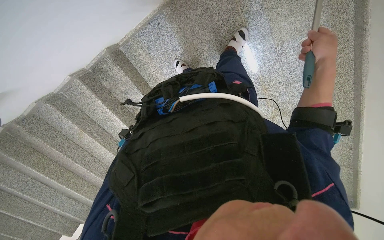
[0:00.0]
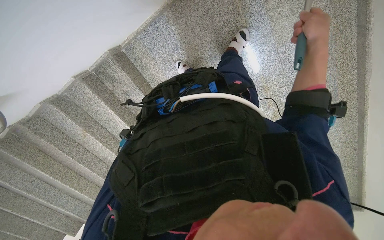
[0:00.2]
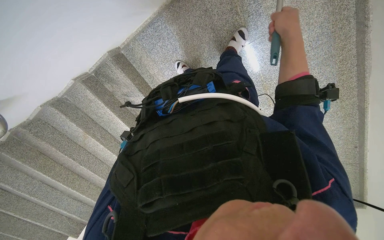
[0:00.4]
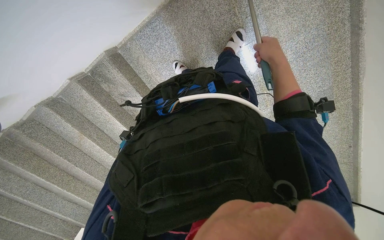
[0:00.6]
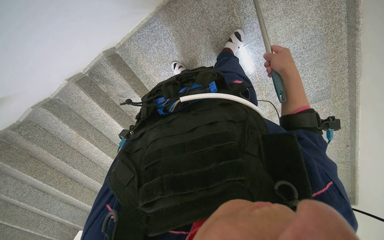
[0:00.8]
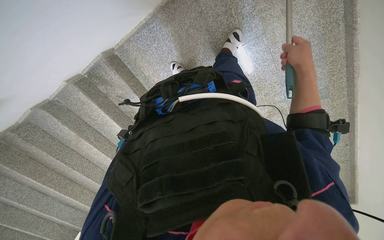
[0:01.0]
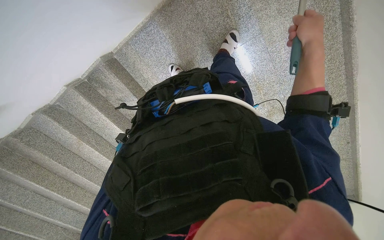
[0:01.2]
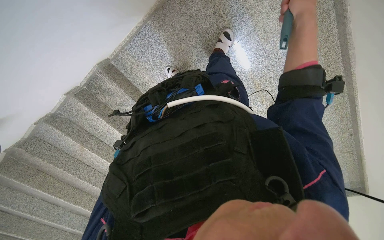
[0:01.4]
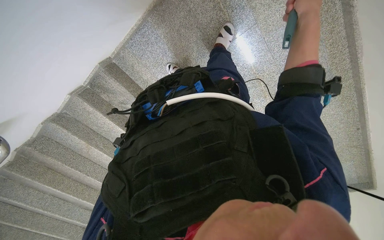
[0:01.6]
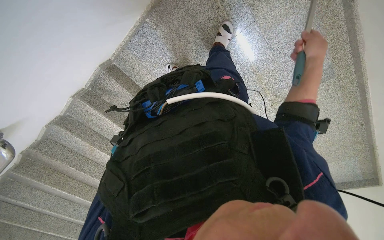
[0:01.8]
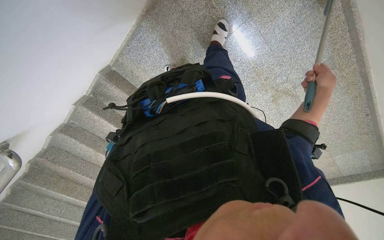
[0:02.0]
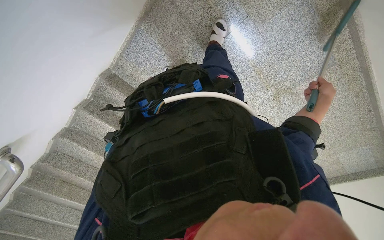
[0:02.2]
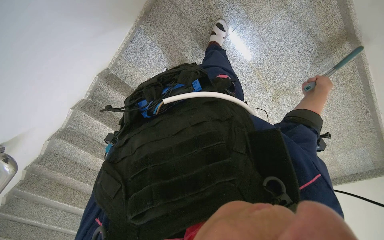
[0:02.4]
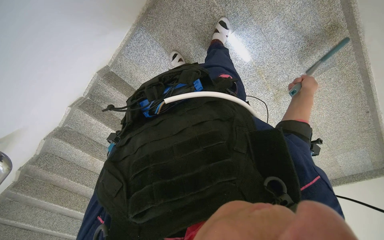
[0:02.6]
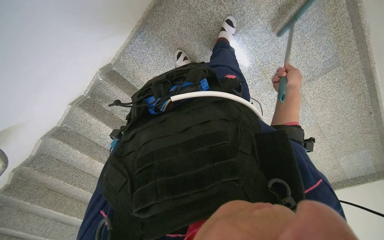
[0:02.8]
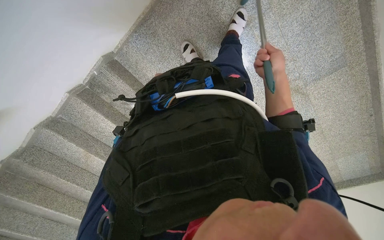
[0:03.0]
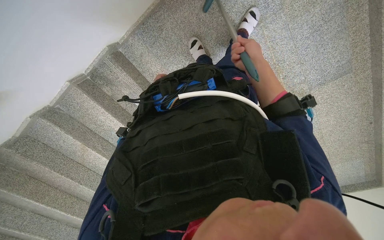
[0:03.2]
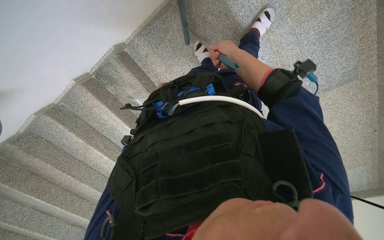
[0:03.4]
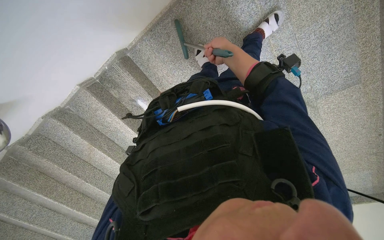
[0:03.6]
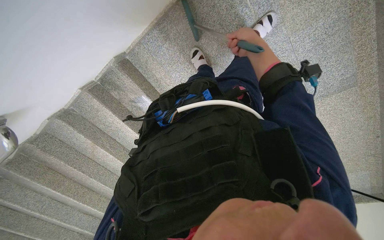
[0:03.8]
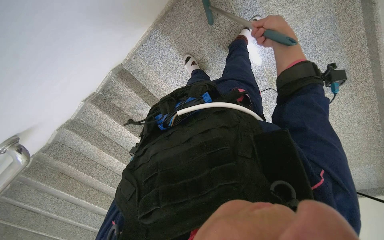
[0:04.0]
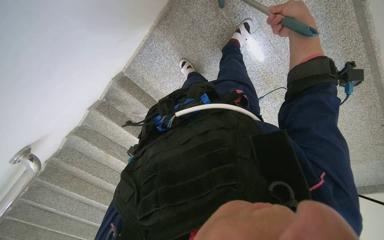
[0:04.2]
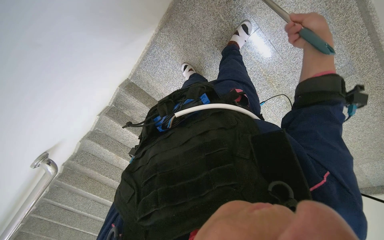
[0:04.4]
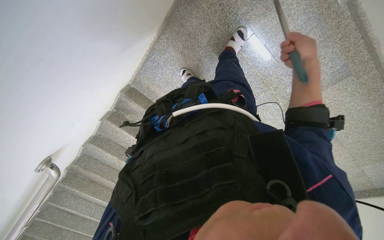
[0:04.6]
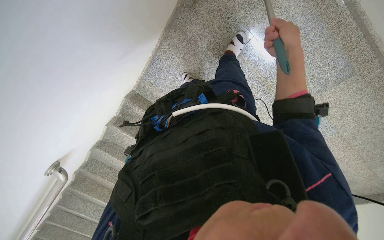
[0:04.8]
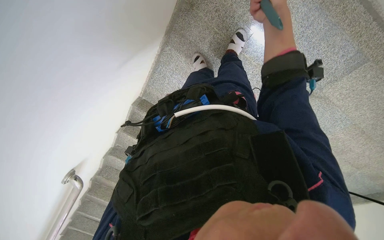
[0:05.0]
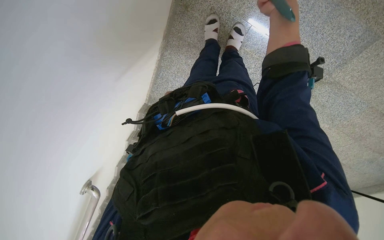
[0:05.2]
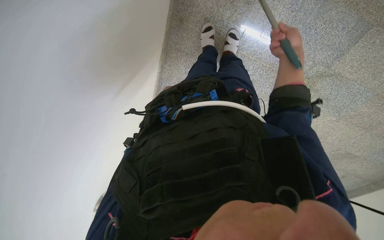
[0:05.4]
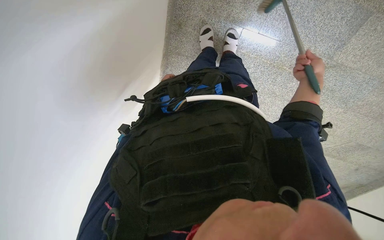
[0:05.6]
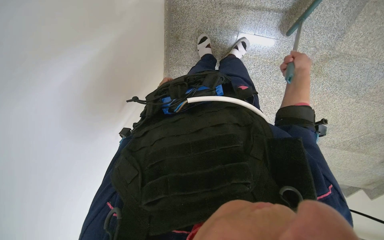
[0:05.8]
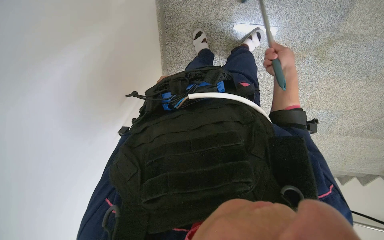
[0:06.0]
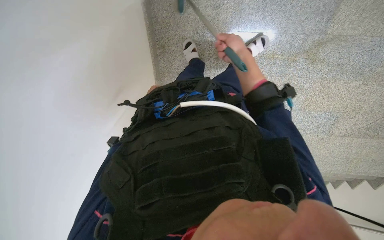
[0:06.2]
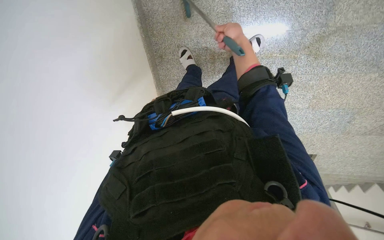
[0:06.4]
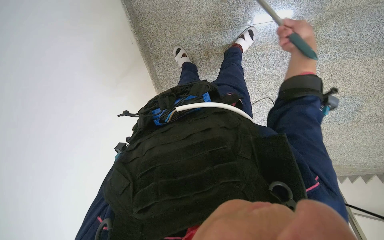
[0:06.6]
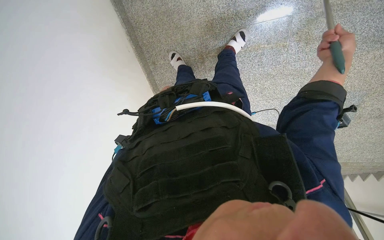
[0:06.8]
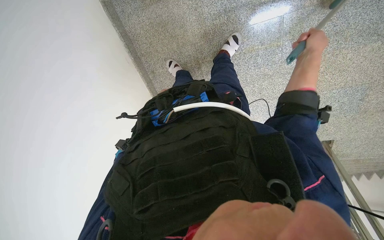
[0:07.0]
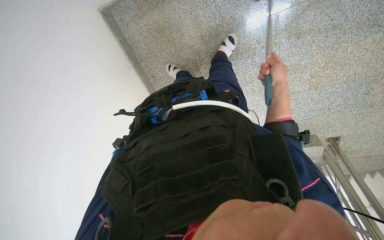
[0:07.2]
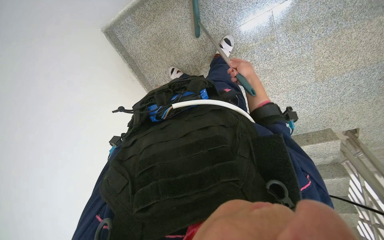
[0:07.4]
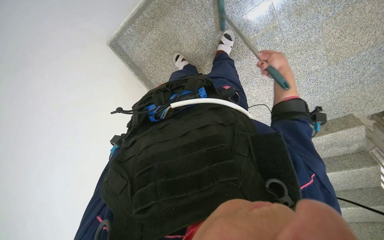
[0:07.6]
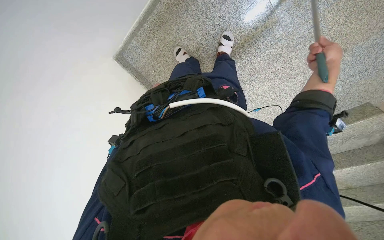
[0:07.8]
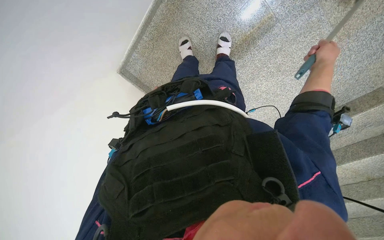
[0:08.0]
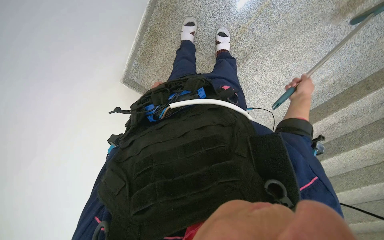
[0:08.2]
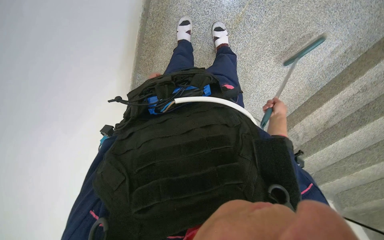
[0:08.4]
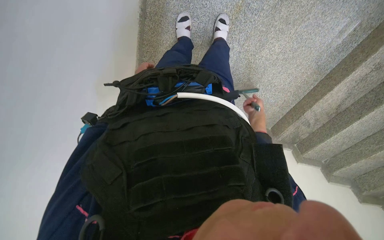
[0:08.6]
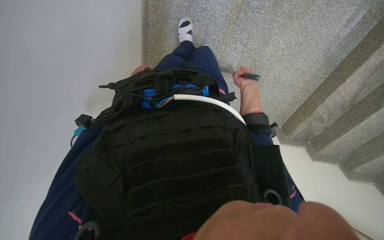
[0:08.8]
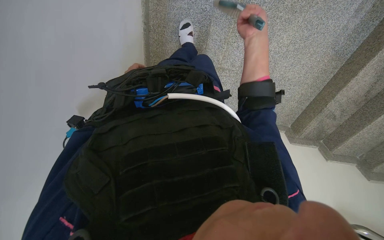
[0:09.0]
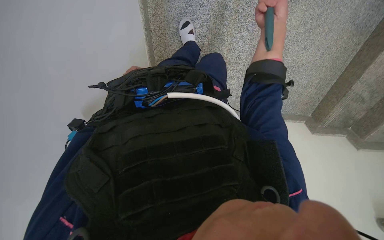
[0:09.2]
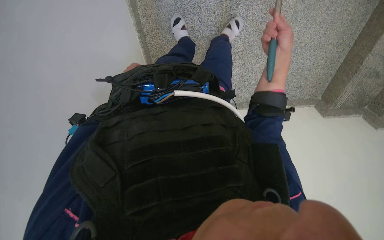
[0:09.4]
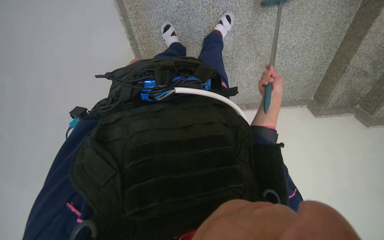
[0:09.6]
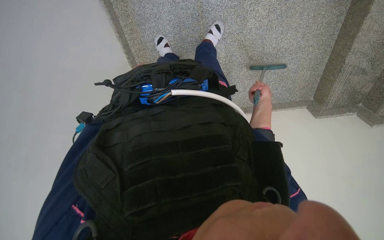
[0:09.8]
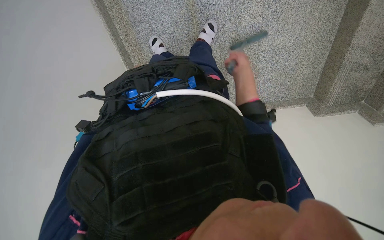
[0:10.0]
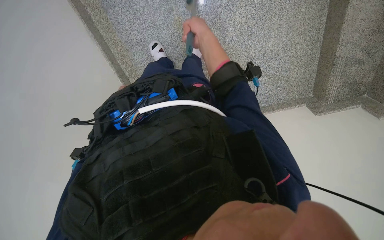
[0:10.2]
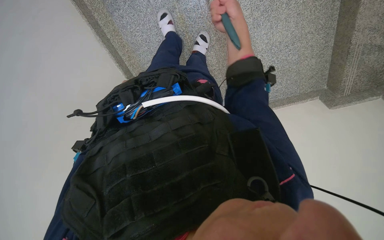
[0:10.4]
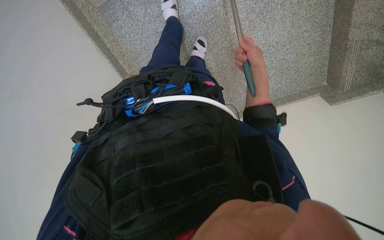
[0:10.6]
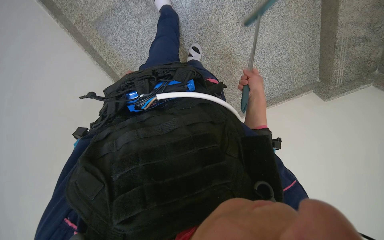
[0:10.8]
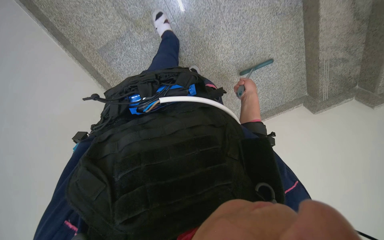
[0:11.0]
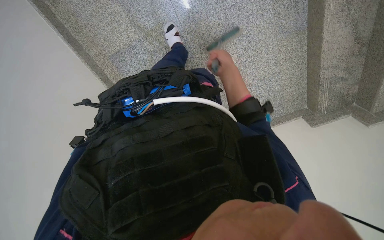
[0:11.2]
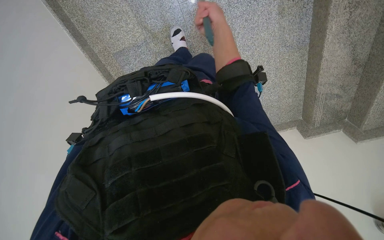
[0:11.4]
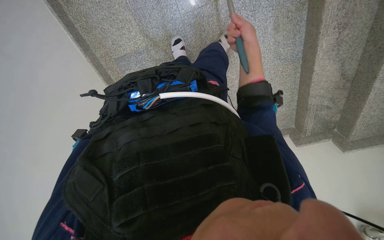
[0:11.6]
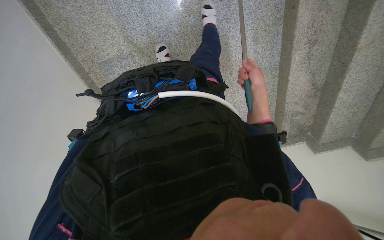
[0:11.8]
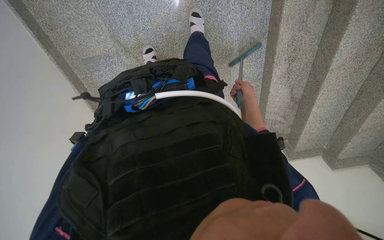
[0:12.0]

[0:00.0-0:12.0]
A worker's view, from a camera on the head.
Job: sweeping floor.
The whole recording: Sweeping stairs with broom. The worker sweeps the stairs with a long-handled broom.
0:01.6 to 0:03.0: The right hand is displaced farther from the camera and down the picture by some 30 cm, and moves approximately 25 cm to the right and comes back.
0:03.0 to 0:04.4: The right hand is displaced nearer to the camera and up the picture by about 30 cm, and travels to the left and back again, some 20 cm each way.
0:04.4 to 0:06.0: The camera sweeps to the left, by roughly 20 degrees. Everything in view rotates approximately 30 degrees counterclockwise. The right hand shifts approximately 15 cm farther from the camera, and moves some 5 cm to the left and comes back.
0:06.0 to 0:07.6: The camera is carried to the right, roughly 60 cm. The view pans to the left by some 30 degrees. Everything in view rotates approximately 25 degrees counterclockwise.
0:07.6 to 0:09.0: The camera is aimed about 20 degrees further to the left. Everything in view rotates some 40 degrees counterclockwise. The right hand shifts roughly 10 cm to the left.
0:09.0 to 0:10.4: The wearer moves to the right, approximately 40 cm. The camera sweeps to the left, by about 25 degrees.
0:10.4 to 0:12.0: The head travels approximately 50 cm.

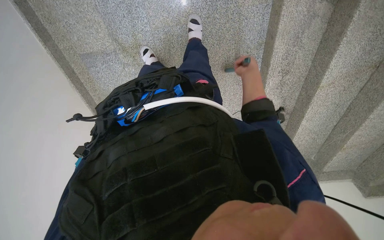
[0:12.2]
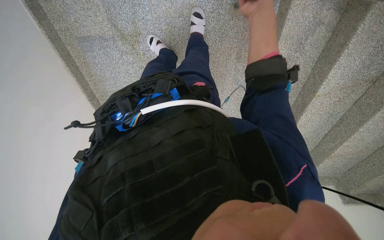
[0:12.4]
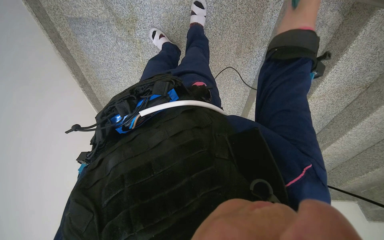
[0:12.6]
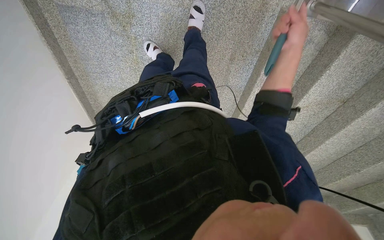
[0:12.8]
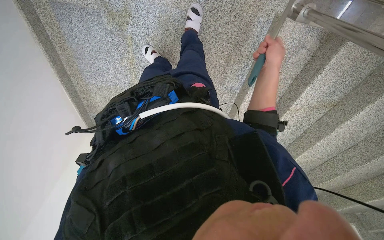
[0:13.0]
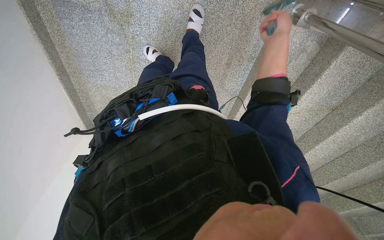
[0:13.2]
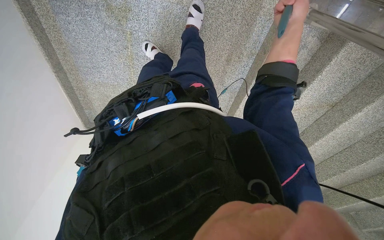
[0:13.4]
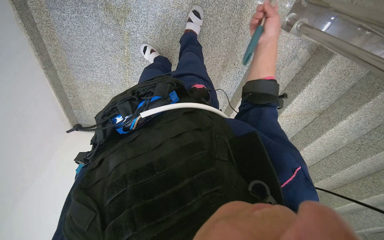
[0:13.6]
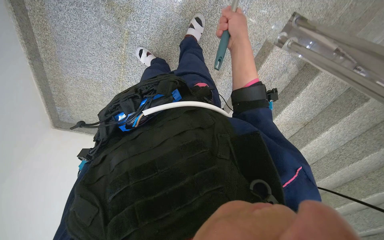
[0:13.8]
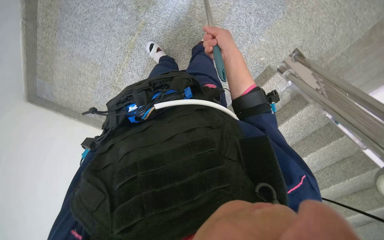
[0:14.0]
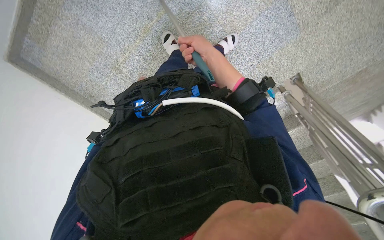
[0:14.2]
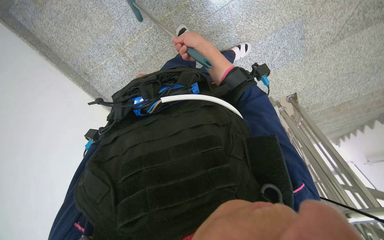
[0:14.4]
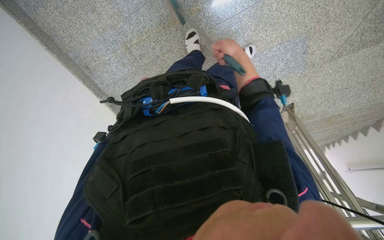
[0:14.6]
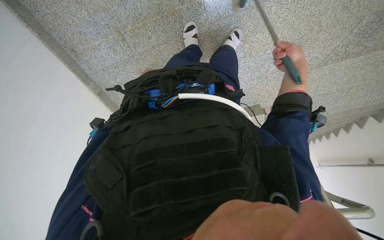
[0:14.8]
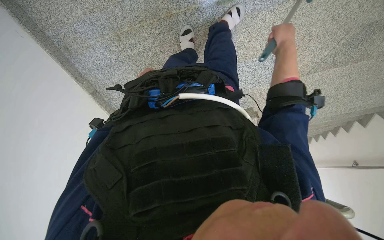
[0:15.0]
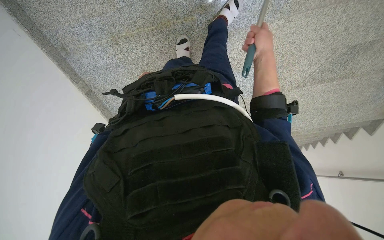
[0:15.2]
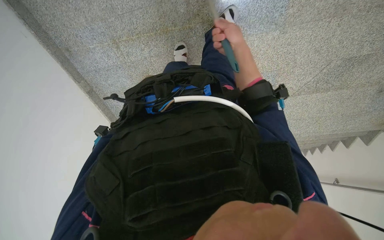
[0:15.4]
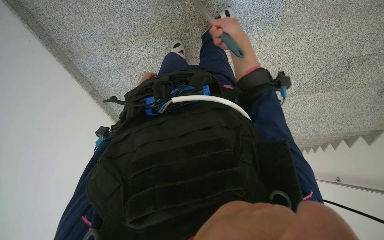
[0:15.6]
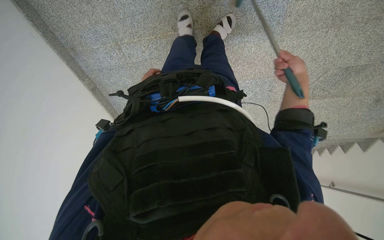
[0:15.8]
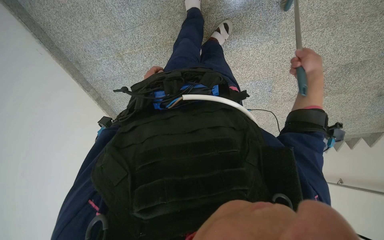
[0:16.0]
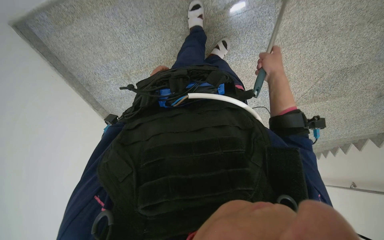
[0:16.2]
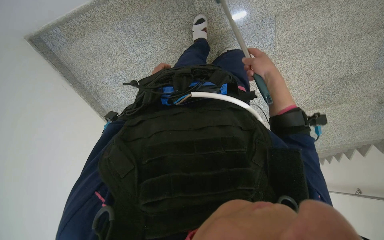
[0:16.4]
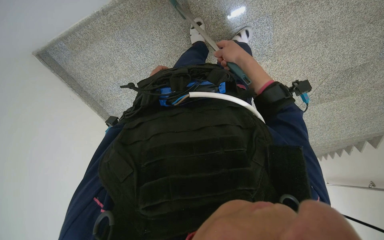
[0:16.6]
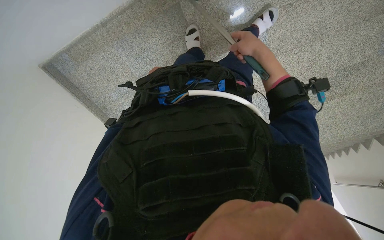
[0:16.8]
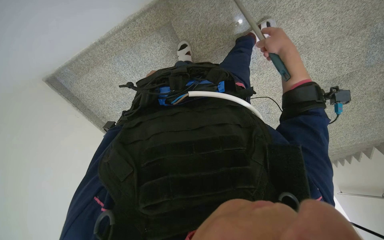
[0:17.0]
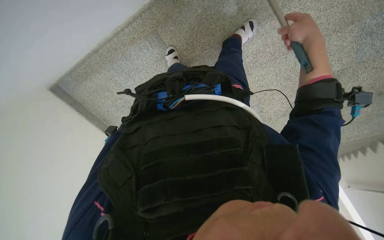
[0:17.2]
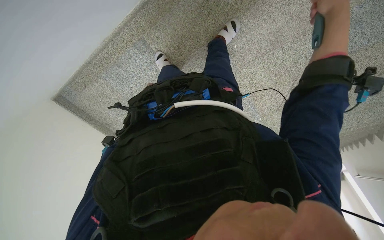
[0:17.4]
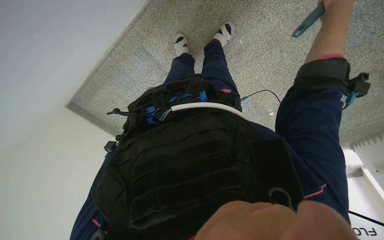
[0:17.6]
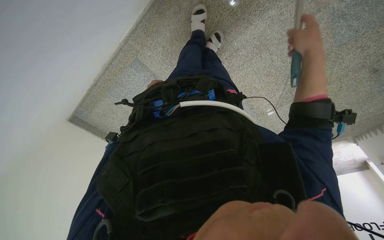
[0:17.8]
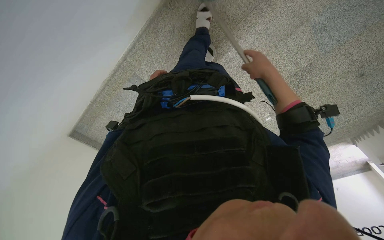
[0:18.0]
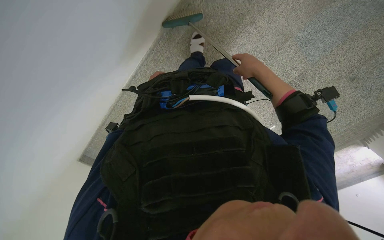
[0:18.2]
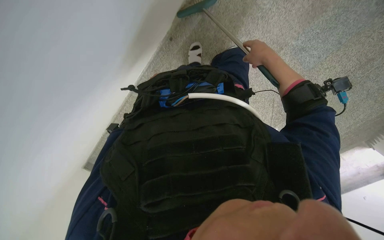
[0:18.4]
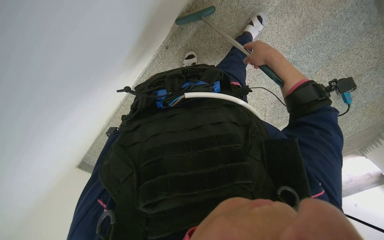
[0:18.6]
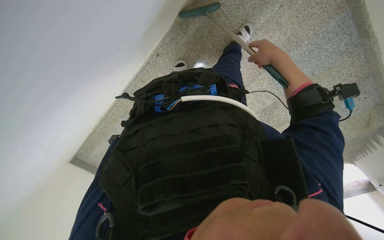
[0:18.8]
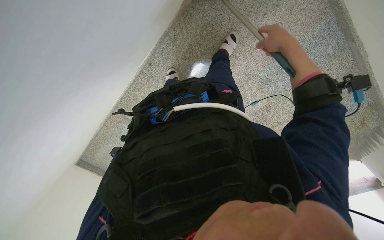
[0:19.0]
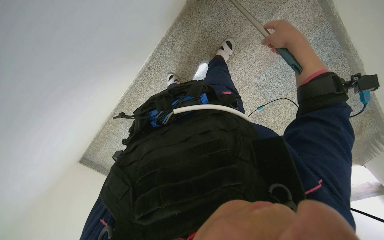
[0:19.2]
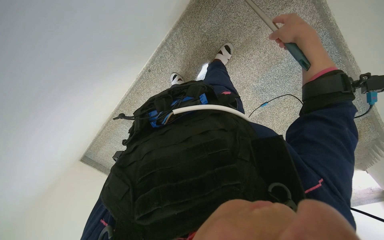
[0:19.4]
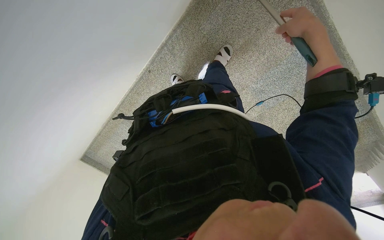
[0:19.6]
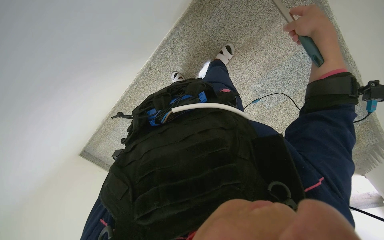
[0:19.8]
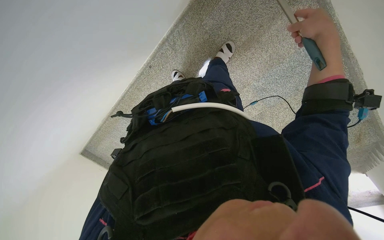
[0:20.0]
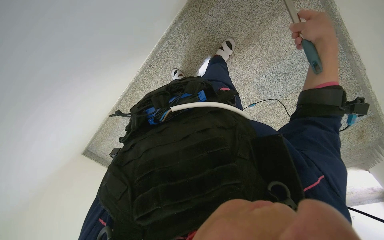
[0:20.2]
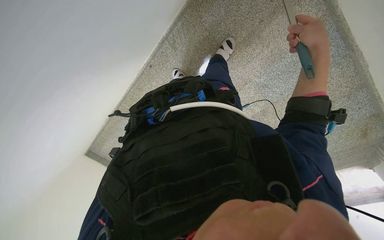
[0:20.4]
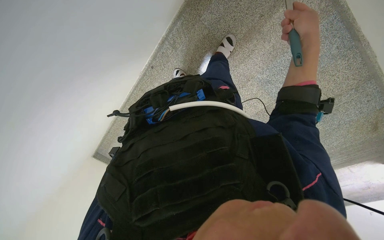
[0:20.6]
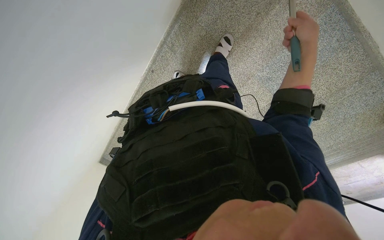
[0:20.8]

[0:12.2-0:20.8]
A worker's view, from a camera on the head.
Job: sweeping floor.
The whole recording: Sweeping stairs with broom. The worker sweeps the stairs with a long-handled broom.
0:12.2 to 0:13.6: The right hand goes nearer and farther, about 20 cm each way, reversing 2 times.
0:13.6 to 0:15.0: The camera is carried approximately 60 cm. The view swings approximately 40 degrees to the right. The scene rotates clockwise by roughly 45 degrees.
0:16.6 to 0:18.0: The wearer moves about 70 cm.
0:18.0 to 0:19.4: The camera is carried approximately 60 cm.
